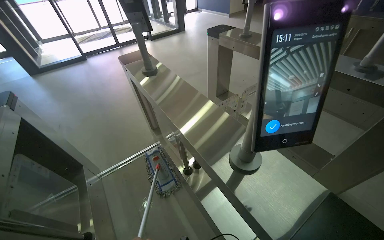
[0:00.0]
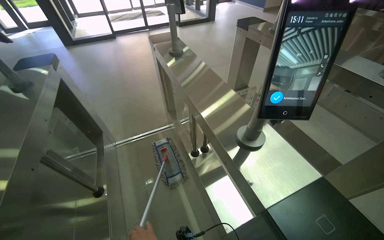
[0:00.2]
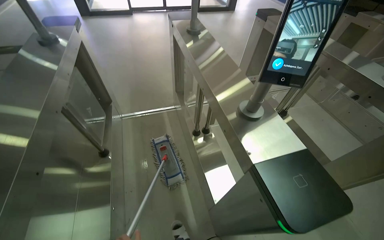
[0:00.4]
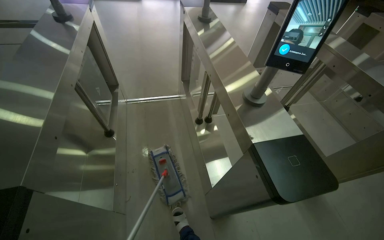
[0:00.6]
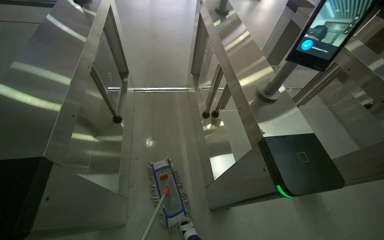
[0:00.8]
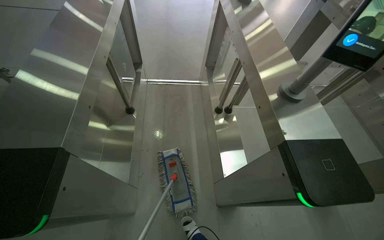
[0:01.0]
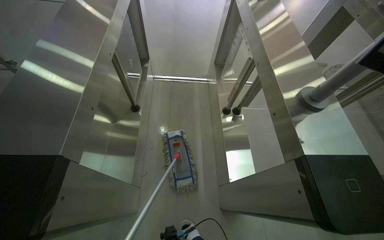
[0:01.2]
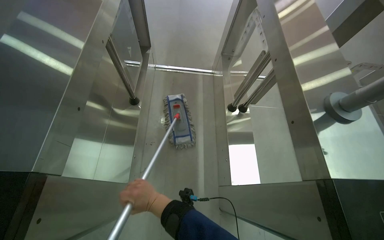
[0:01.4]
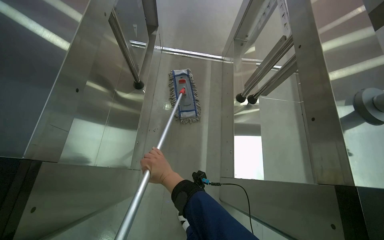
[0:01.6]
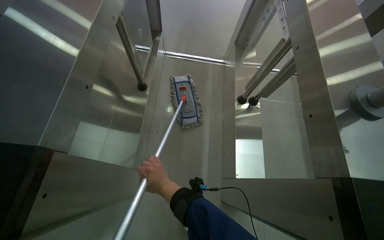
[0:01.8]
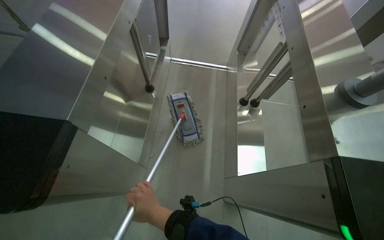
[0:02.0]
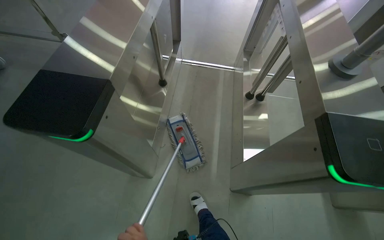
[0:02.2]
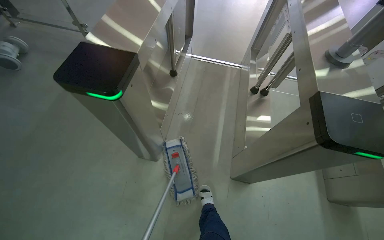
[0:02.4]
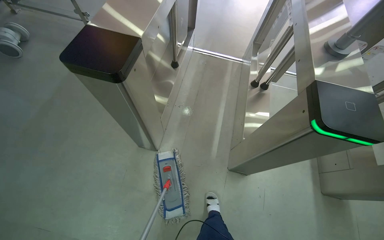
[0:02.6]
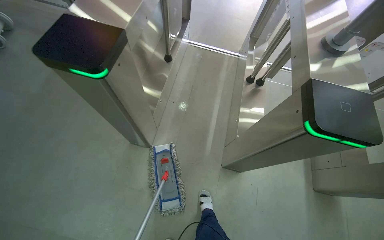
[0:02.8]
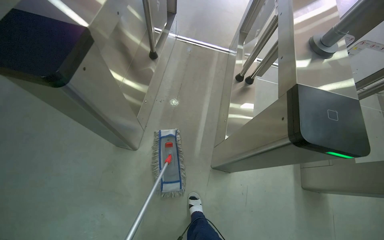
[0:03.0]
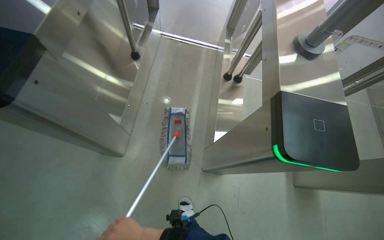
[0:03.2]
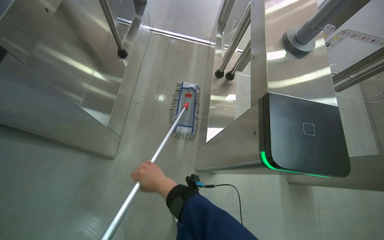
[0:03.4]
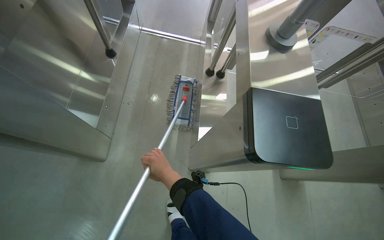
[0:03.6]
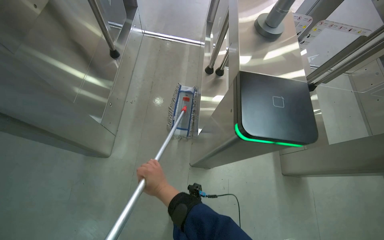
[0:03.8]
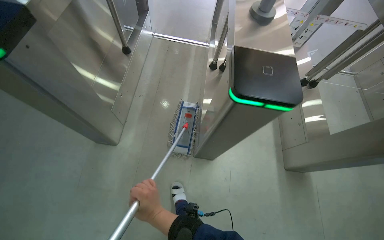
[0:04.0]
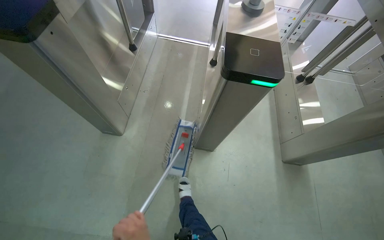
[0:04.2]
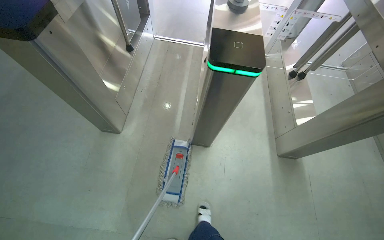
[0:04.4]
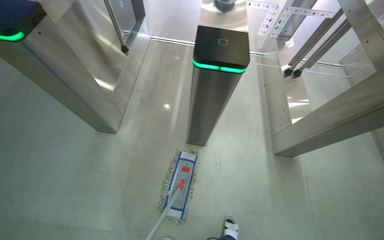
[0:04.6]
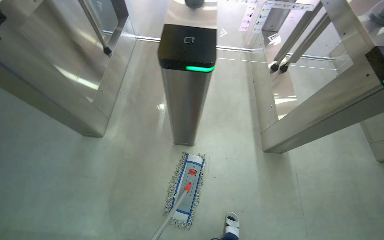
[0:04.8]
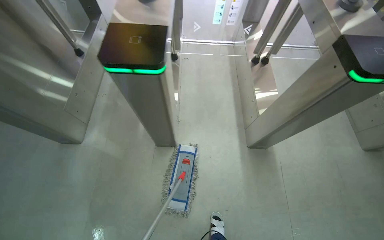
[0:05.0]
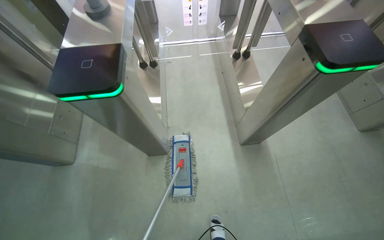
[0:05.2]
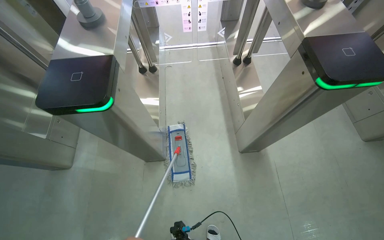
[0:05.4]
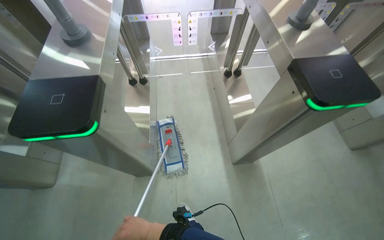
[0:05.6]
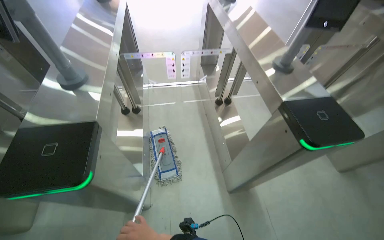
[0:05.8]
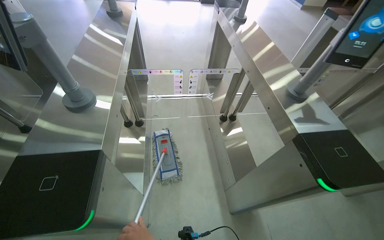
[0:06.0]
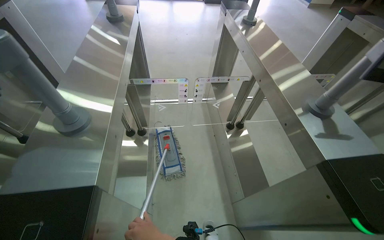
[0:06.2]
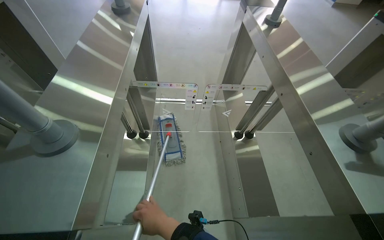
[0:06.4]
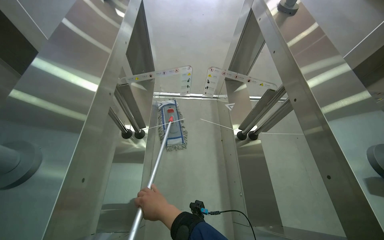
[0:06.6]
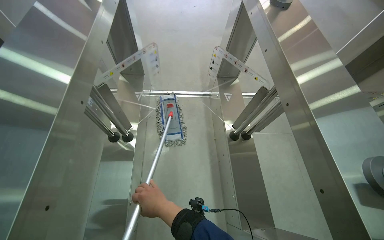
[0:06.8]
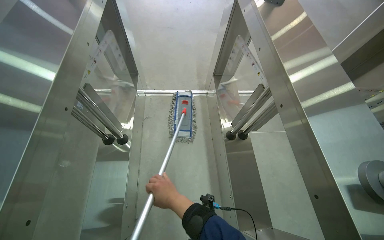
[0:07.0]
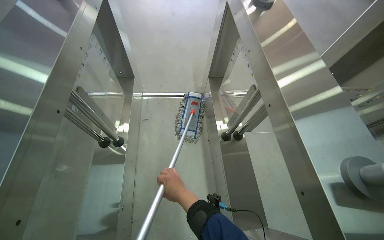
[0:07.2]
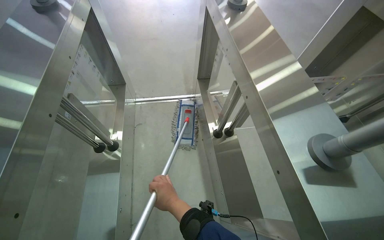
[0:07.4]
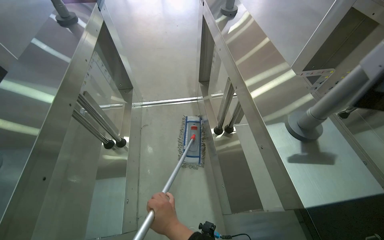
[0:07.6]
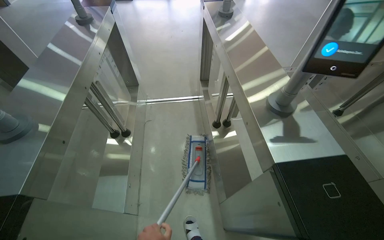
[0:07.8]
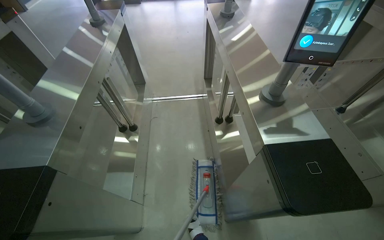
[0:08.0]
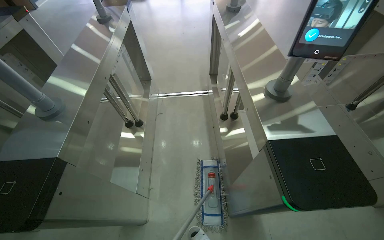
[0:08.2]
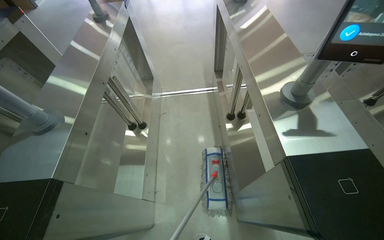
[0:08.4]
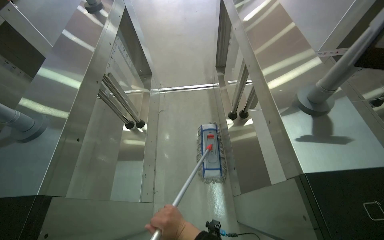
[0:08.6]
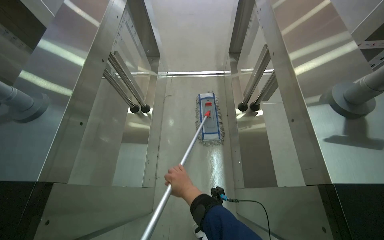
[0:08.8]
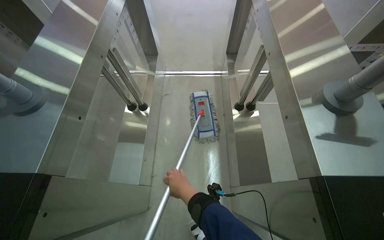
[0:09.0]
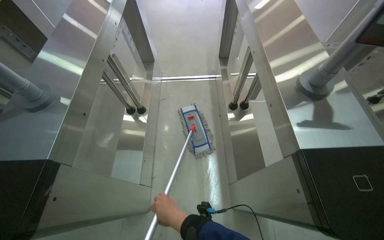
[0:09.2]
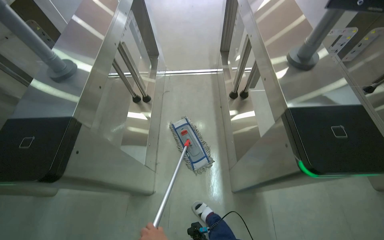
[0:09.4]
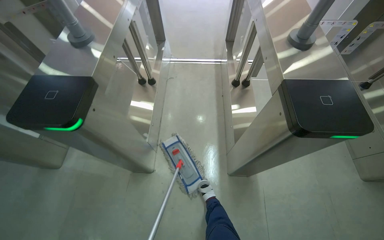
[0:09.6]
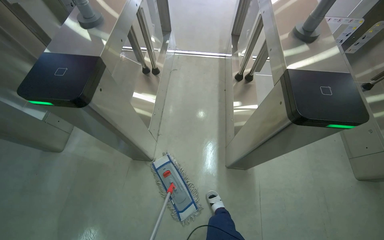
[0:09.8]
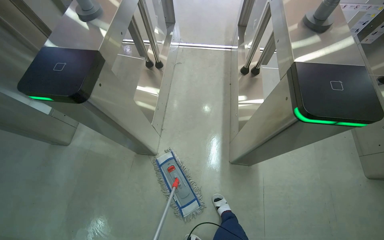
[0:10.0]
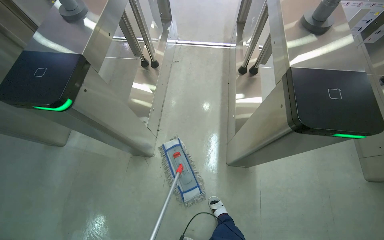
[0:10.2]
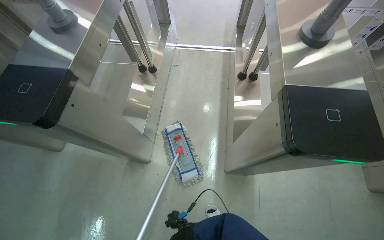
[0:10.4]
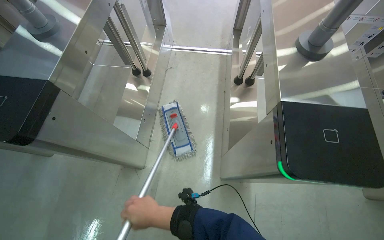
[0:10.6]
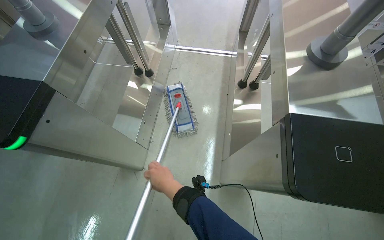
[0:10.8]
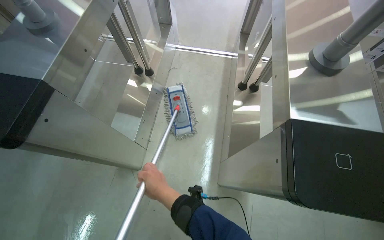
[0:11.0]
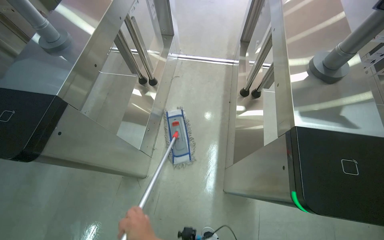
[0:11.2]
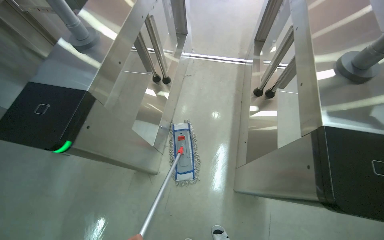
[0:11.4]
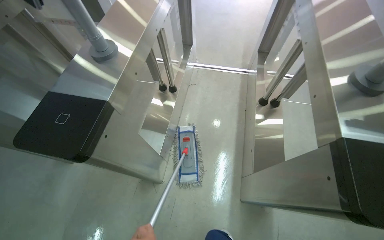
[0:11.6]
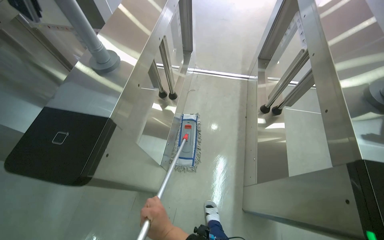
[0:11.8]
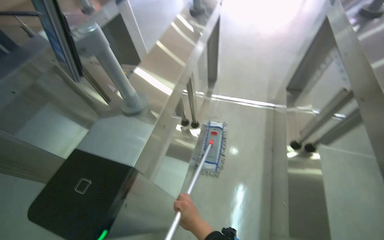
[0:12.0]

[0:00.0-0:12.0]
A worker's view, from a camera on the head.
Job: sweeping floor.
The whole recording: Performing general floor cleaning tasks. The worker detaches the mop, sweeps the floor, moves a luggage cart, and rinses a mop pad.
0:00.0 to 0:01.6: The head rotates approximately 40 degrees to the left. The camera pitches downward, by about 20 degrees.
0:04.4 to 0:06.0: The camera is carried some 60 cm.

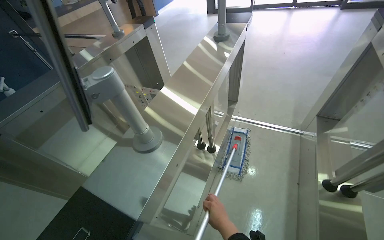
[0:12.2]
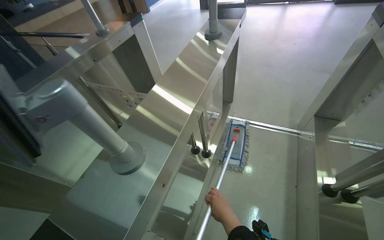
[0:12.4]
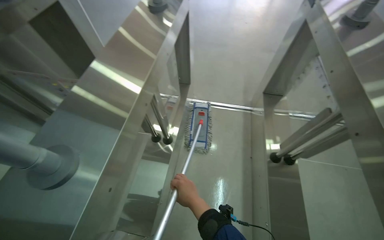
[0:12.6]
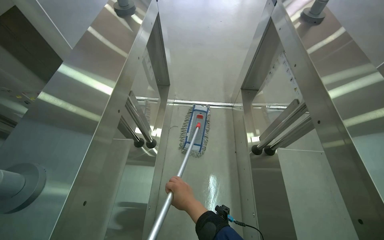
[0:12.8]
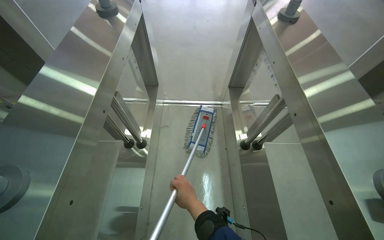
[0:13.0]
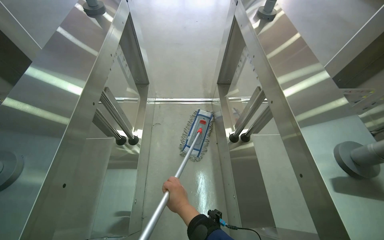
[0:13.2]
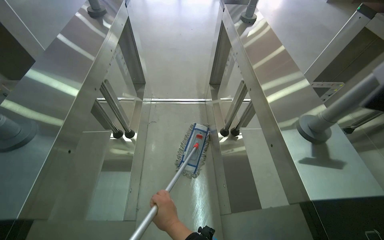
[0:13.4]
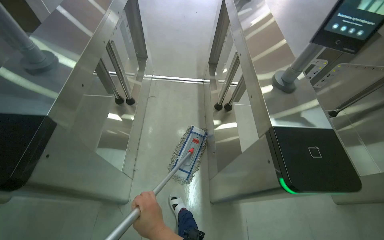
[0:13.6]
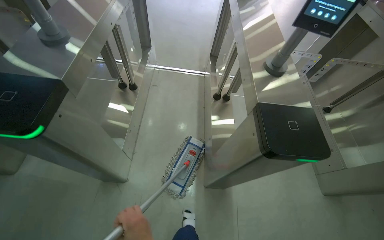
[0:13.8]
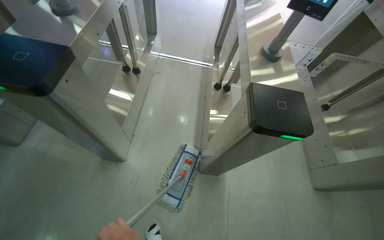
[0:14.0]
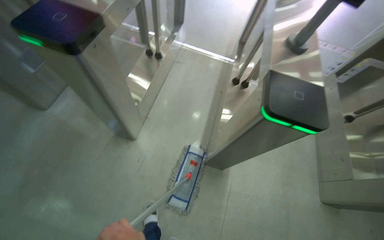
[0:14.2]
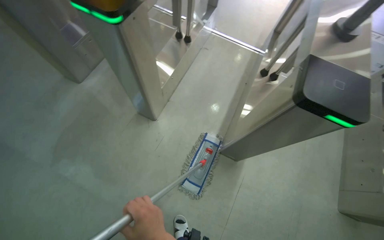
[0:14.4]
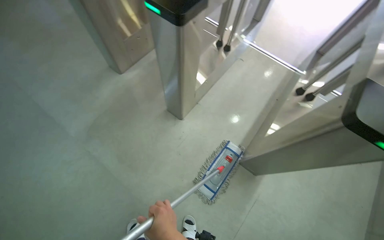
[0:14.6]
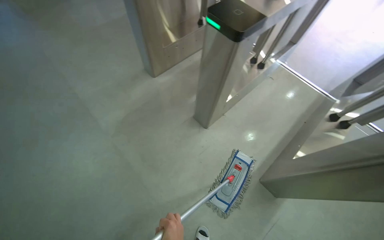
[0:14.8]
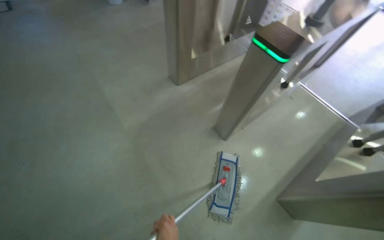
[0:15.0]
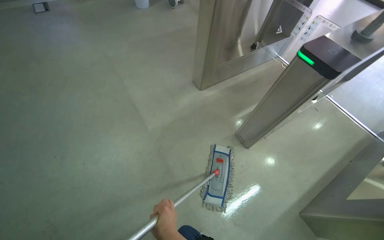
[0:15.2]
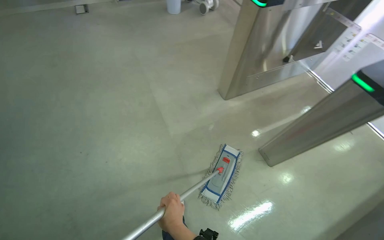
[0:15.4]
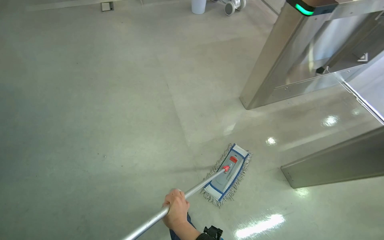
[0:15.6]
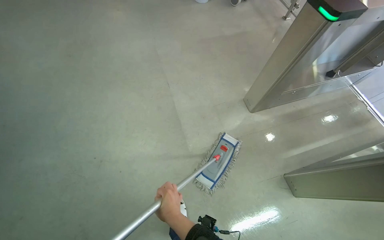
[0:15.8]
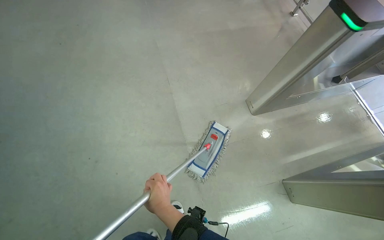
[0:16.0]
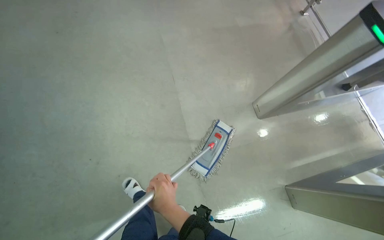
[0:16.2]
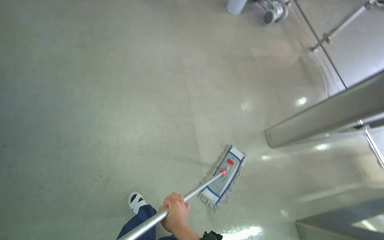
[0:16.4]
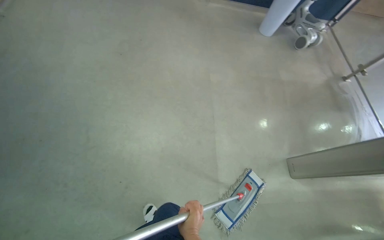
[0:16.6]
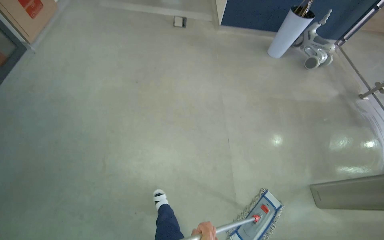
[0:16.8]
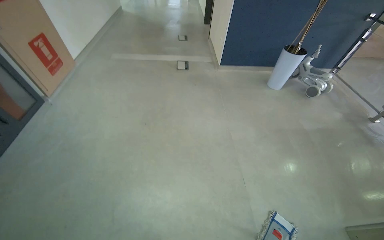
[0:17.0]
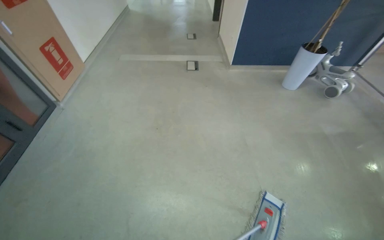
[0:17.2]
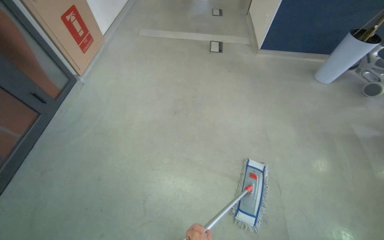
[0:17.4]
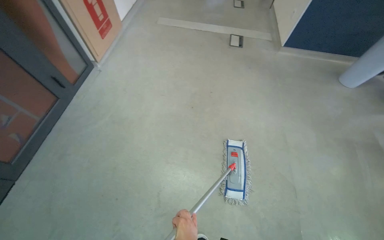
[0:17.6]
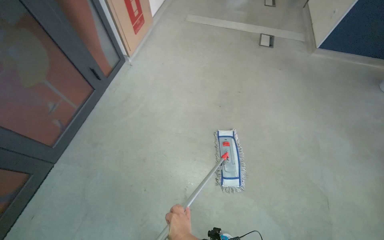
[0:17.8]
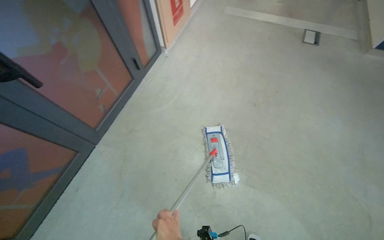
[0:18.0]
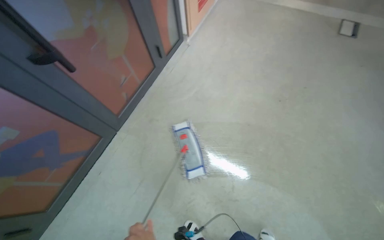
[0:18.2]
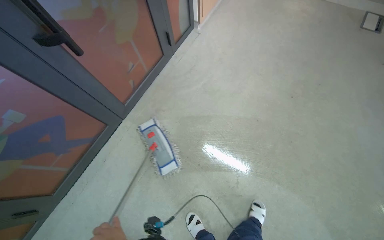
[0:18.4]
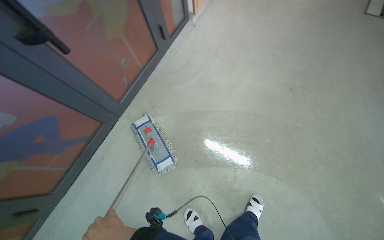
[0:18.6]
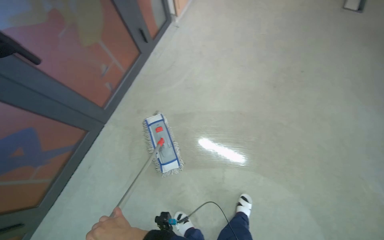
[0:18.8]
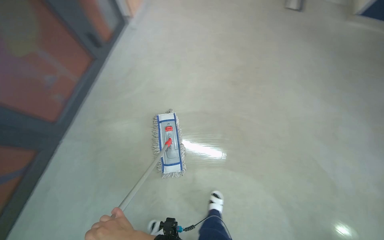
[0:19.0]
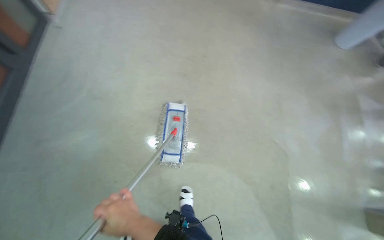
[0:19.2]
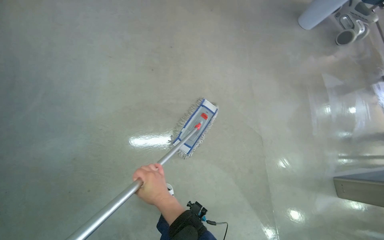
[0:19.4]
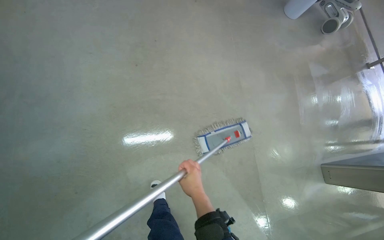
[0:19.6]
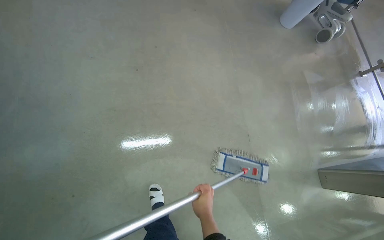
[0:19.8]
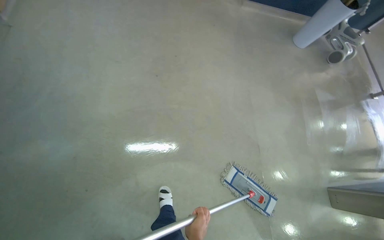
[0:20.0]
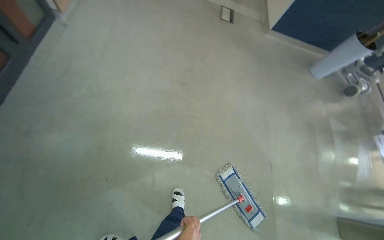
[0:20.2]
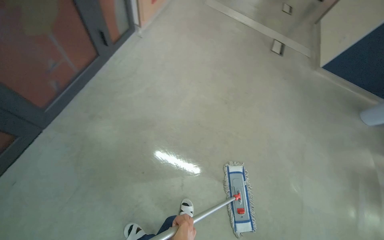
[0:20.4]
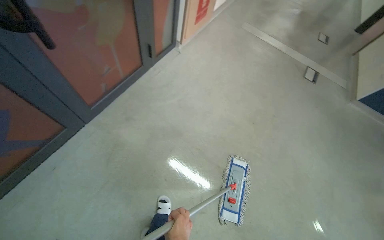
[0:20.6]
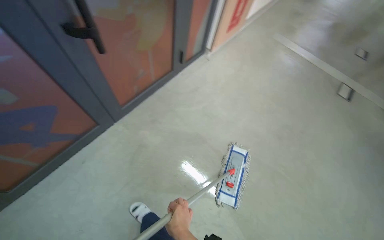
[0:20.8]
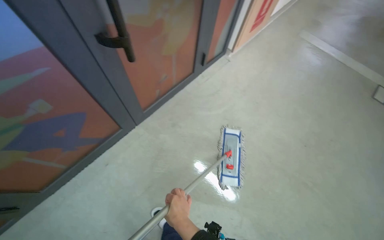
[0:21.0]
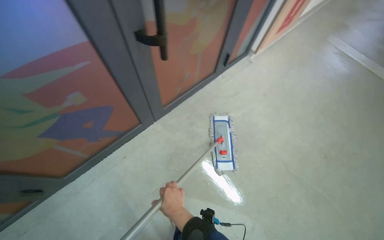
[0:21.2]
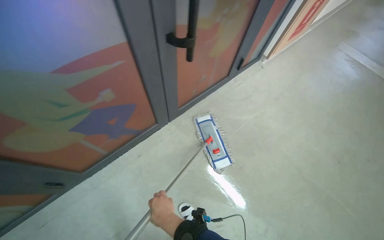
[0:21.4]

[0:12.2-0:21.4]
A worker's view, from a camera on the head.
Job: sweeping floor.
The whole recording: Performing general floor cleaning tasks. The worker detaches the mop, sweeps the floor, moves a luggage cart, and rinses a mop pad.
0:12.2 to 0:13.8: The camera is aimed some 25 degrees further to the right.
0:13.8 to 0:15.2: The head travels about 60 cm. The wearer looks approximately 55 degrees further to the left.
0:15.2 to 0:16.8: The wearer moves some 70 cm. The head rotates approximately 35 degrees to the left.
0:16.8 to 0:18.4: The wearer moves approximately 70 cm. The wearer looks roughly 35 degrees further to the left.
0:19.8 to 0:21.4: The head travels some 1 m. The head rotates about 55 degrees to the left. The camera pitches upward, by roughly 20 degrees.
